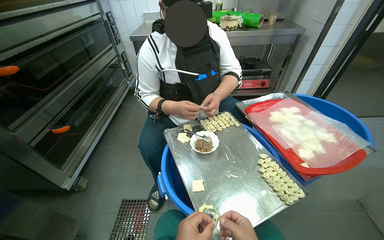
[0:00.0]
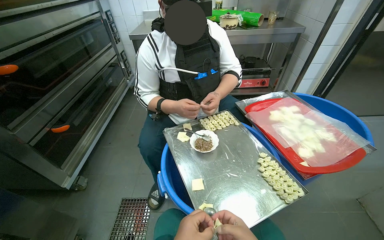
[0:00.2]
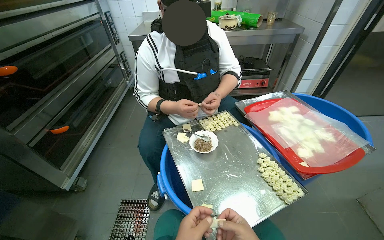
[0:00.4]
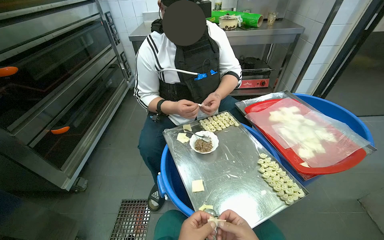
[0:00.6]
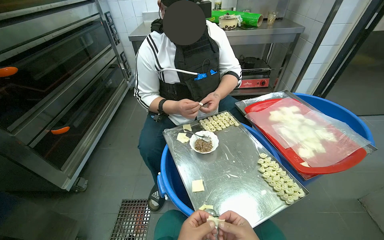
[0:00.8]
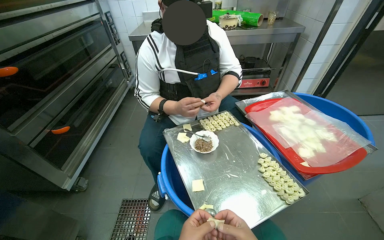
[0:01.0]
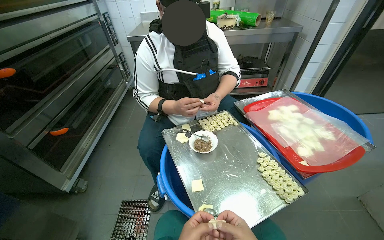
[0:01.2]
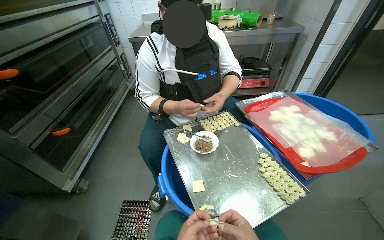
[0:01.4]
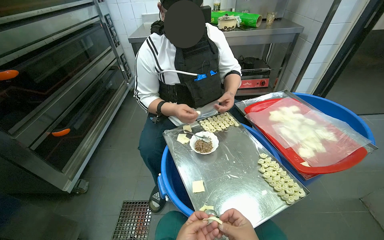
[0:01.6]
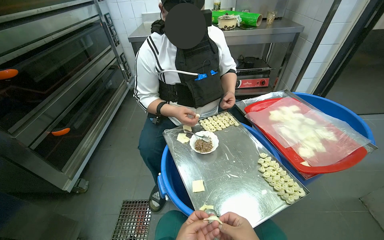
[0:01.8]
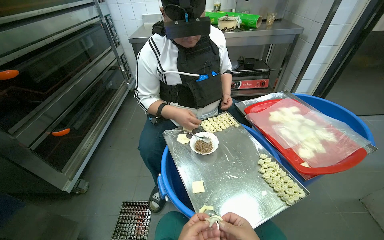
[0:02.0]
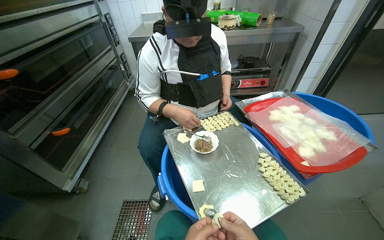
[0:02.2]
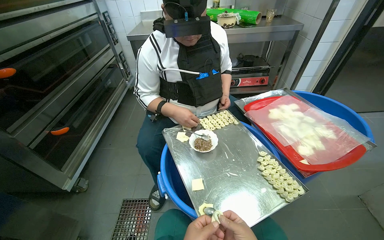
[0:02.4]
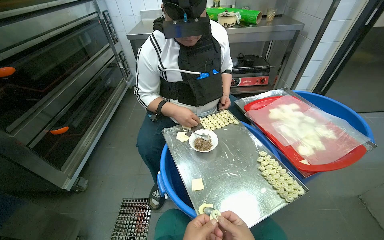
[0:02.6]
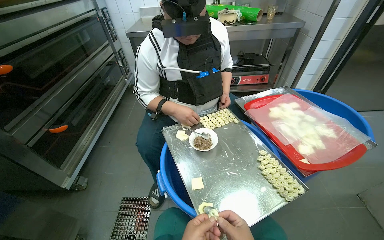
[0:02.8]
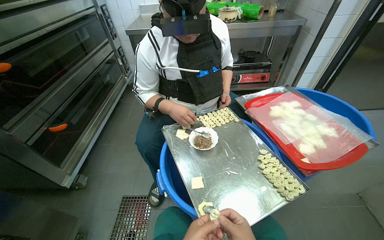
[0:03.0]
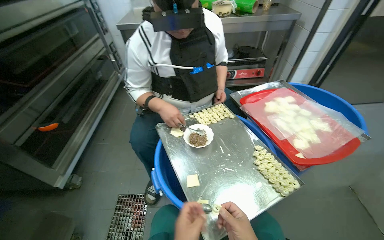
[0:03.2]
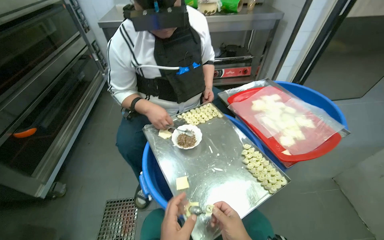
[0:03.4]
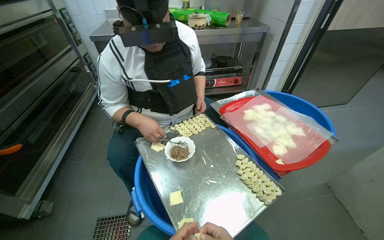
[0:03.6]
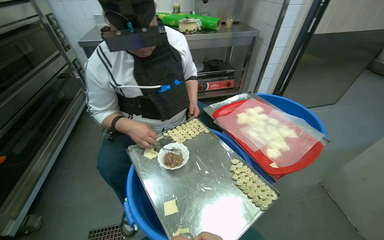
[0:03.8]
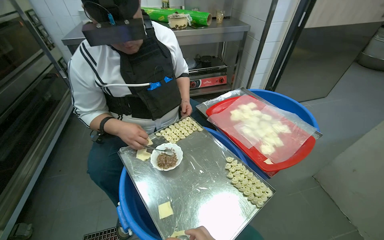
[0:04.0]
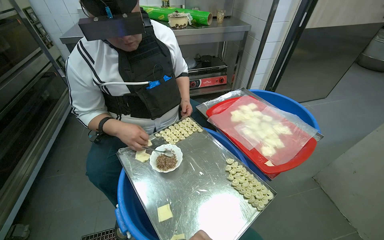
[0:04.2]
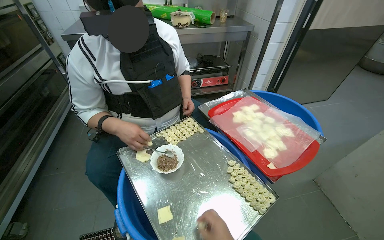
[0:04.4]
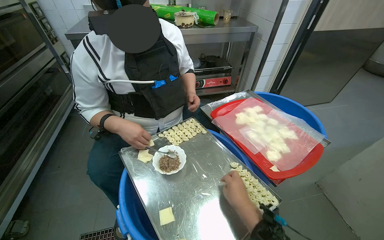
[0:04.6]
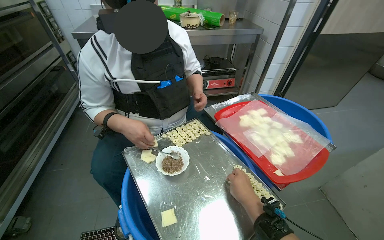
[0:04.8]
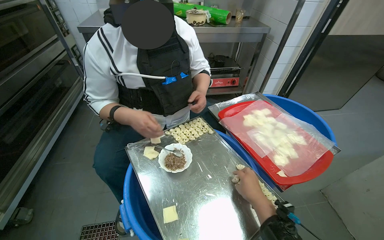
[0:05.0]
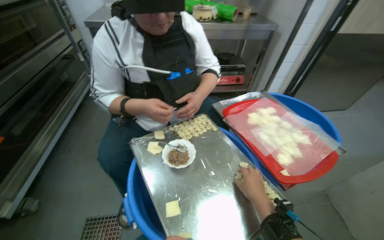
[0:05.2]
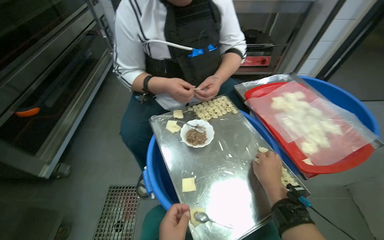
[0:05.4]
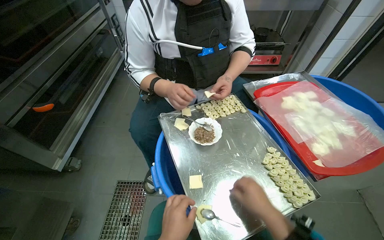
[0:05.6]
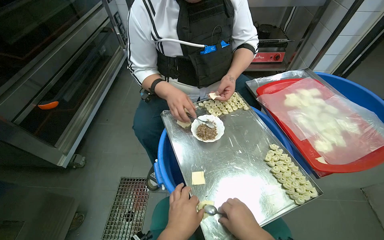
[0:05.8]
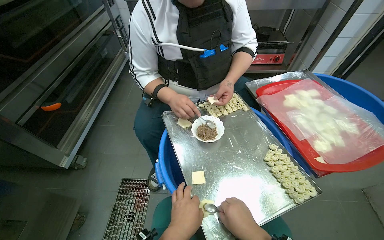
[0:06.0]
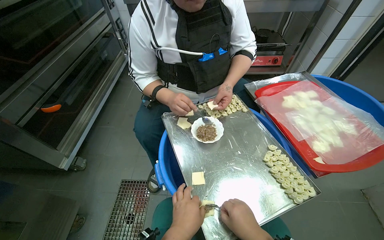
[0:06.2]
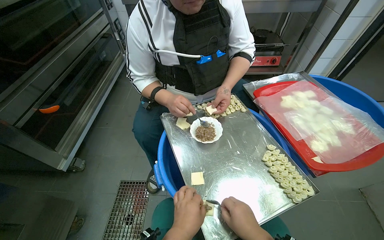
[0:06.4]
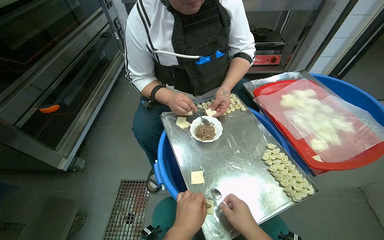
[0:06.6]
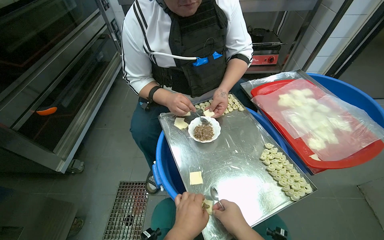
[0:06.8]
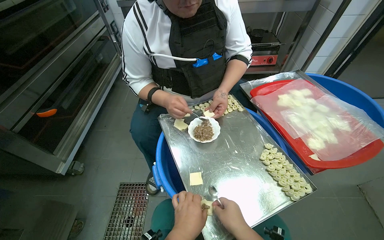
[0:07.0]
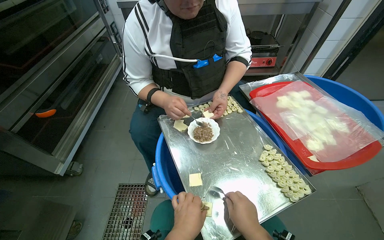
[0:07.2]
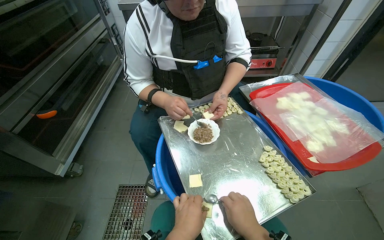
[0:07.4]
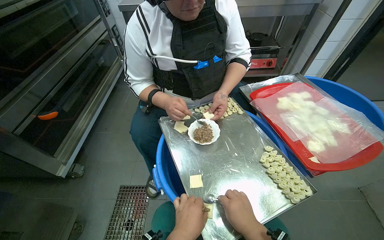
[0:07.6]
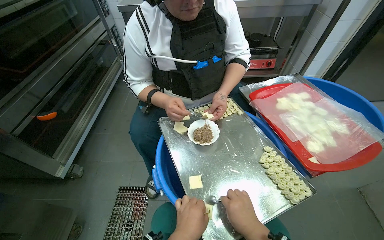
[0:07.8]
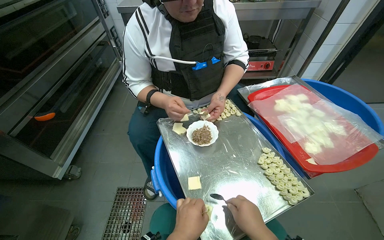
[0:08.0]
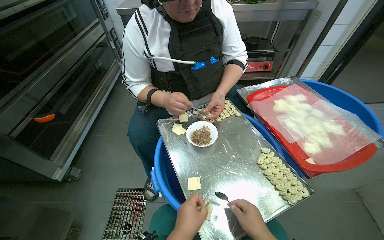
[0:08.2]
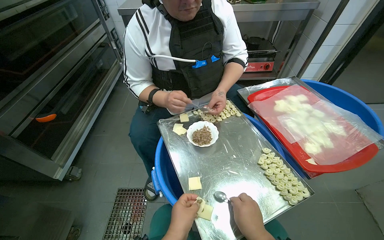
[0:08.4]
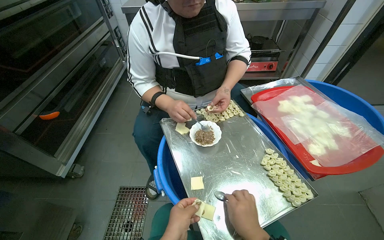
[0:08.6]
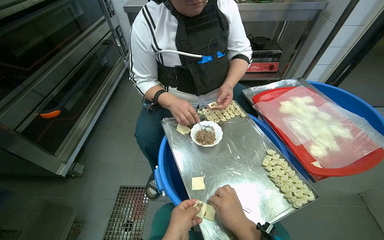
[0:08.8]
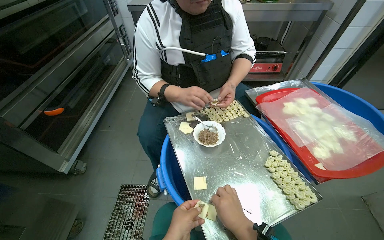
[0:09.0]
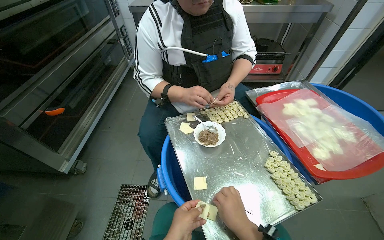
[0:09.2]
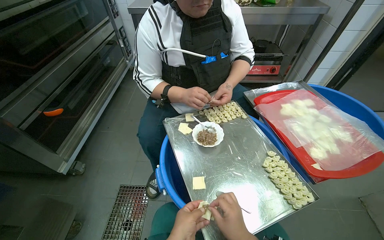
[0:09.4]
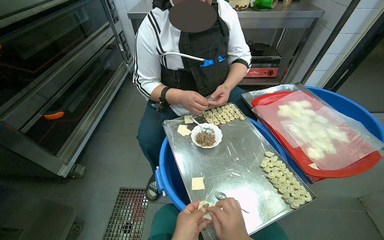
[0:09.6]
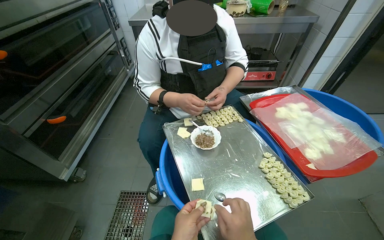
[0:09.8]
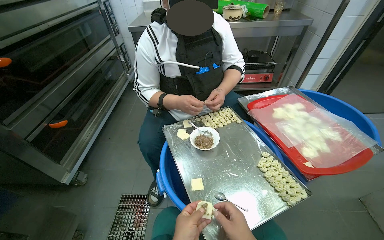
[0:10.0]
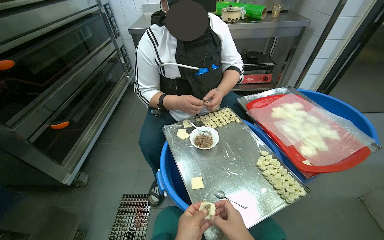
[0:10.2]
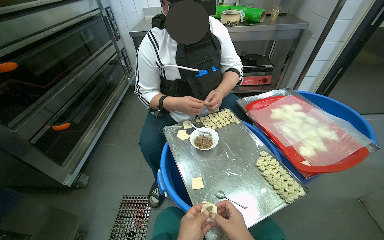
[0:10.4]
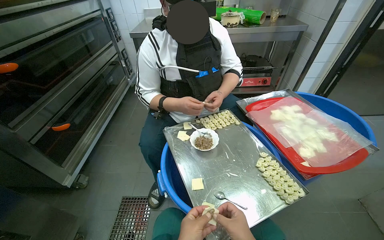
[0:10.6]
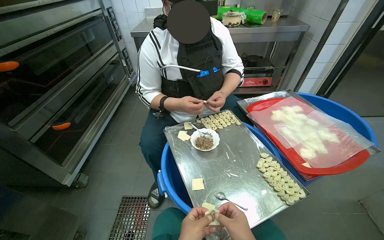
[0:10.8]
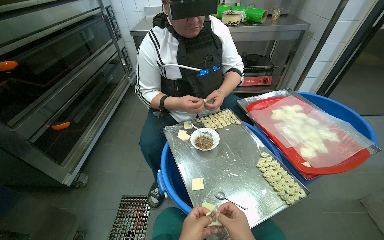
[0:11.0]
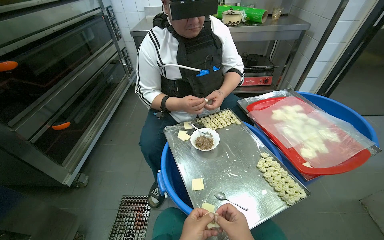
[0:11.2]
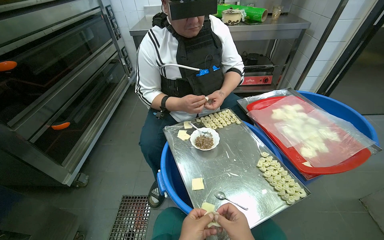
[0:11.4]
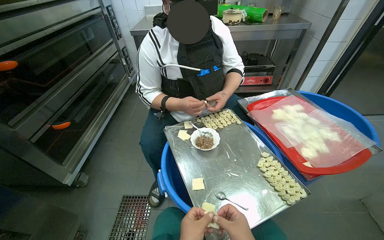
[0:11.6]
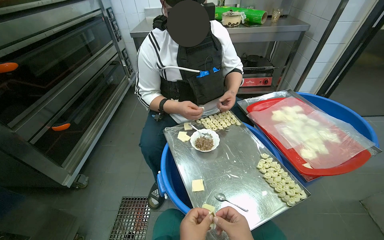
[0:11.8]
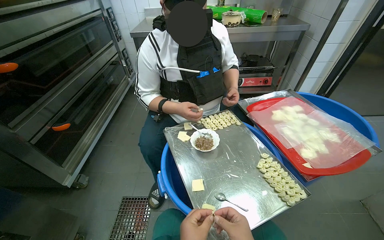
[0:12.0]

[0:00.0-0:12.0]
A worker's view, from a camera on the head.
Job: preparing food.
The whole recording: Making dumplings. The worker continues making dumplings by filling dough with ingredients and shaping them.
0:04.4 to 0:06.0: The head turns to the left by some 15 degrees.
0:06.0 to 0:09.0: The hands are busy where they are.

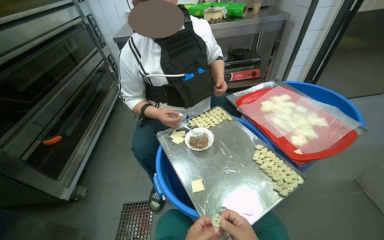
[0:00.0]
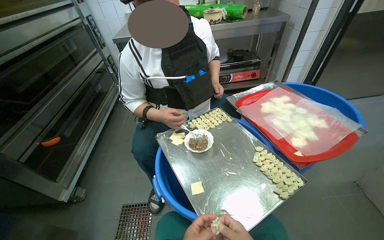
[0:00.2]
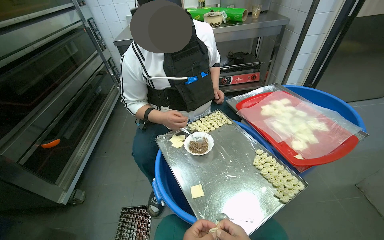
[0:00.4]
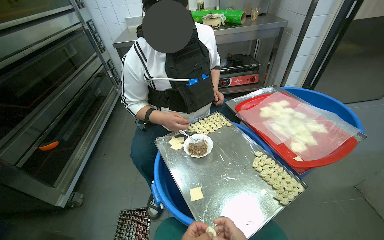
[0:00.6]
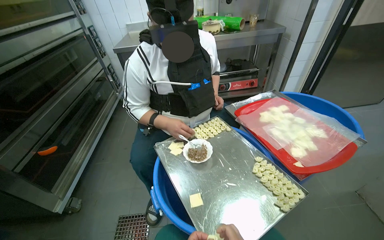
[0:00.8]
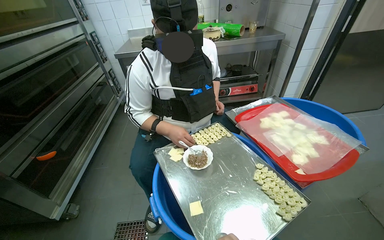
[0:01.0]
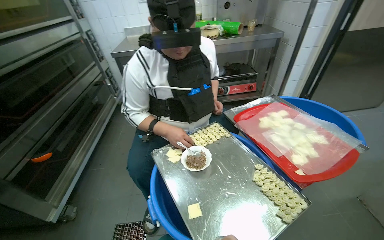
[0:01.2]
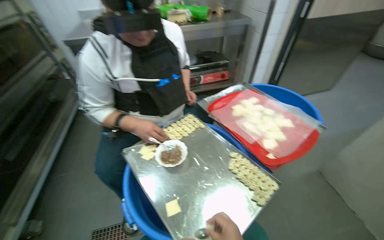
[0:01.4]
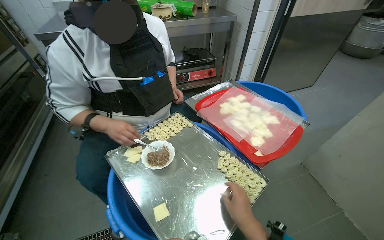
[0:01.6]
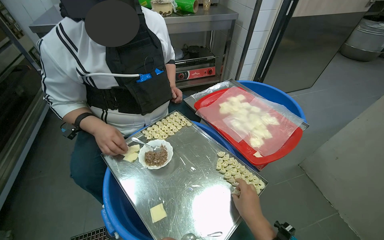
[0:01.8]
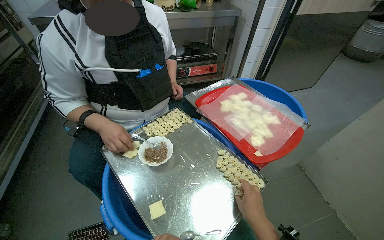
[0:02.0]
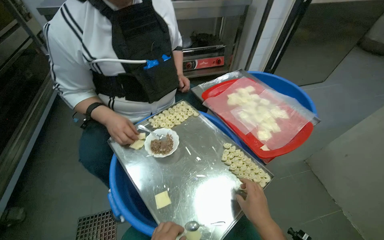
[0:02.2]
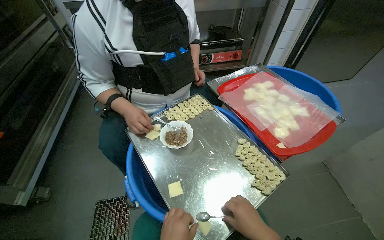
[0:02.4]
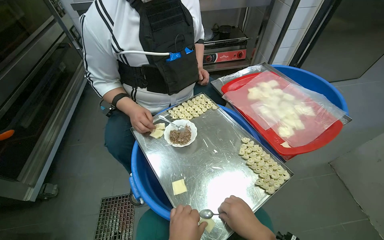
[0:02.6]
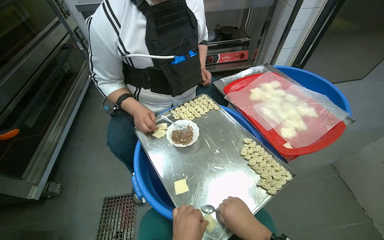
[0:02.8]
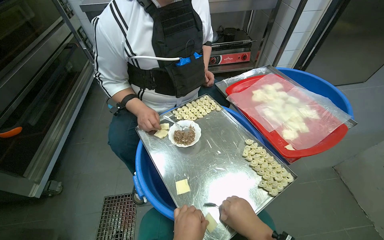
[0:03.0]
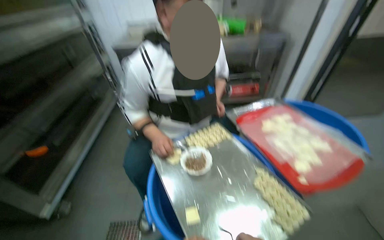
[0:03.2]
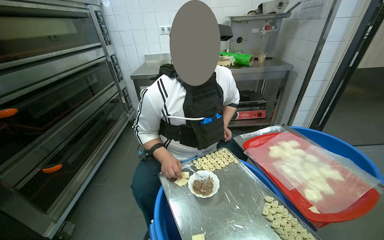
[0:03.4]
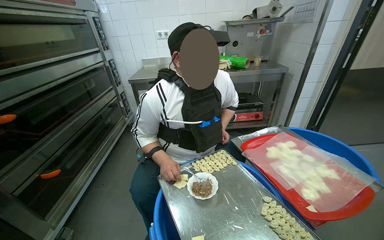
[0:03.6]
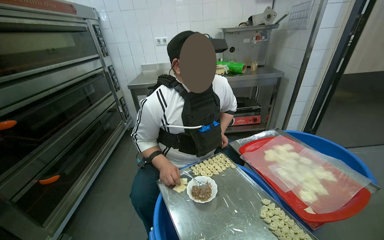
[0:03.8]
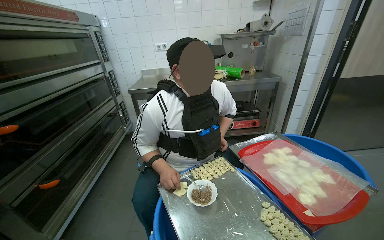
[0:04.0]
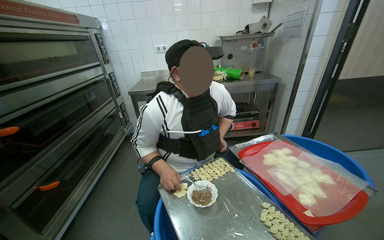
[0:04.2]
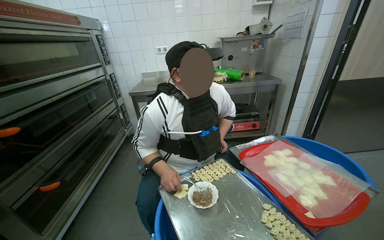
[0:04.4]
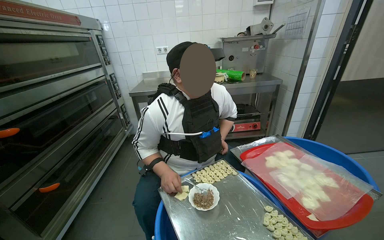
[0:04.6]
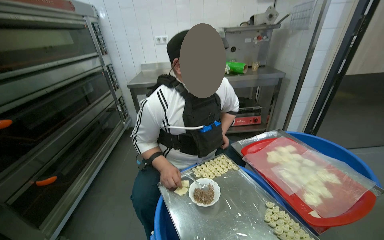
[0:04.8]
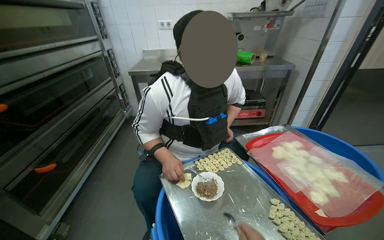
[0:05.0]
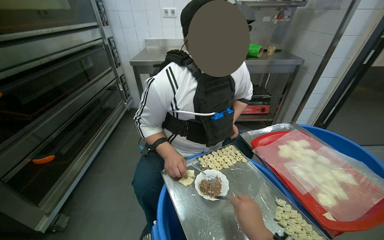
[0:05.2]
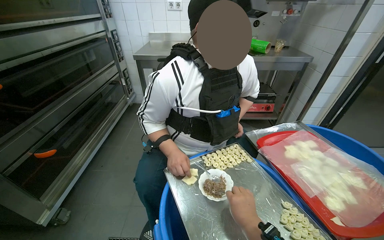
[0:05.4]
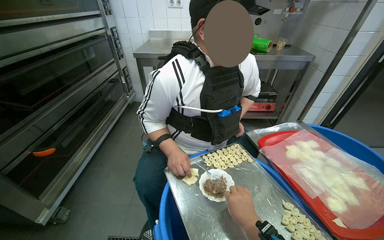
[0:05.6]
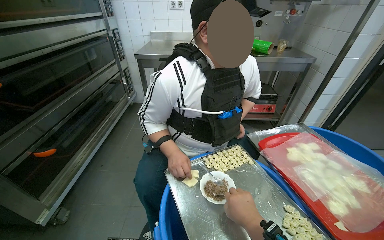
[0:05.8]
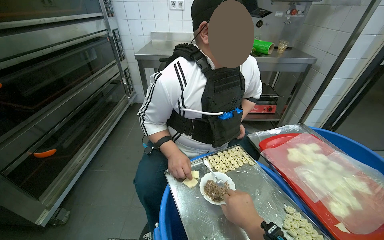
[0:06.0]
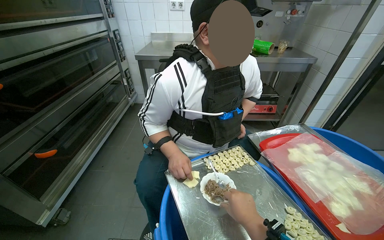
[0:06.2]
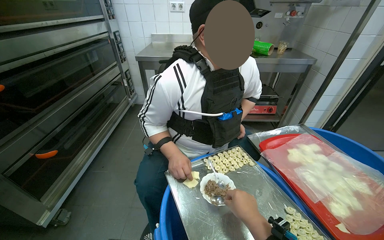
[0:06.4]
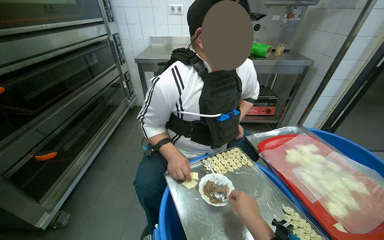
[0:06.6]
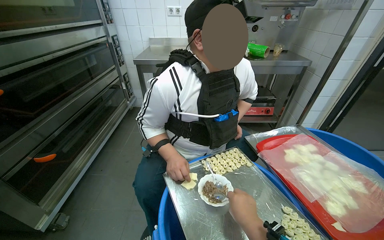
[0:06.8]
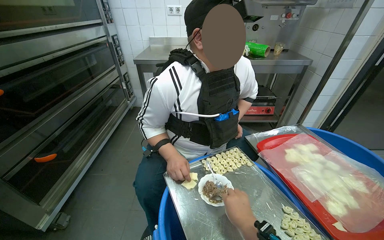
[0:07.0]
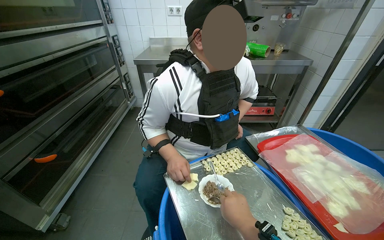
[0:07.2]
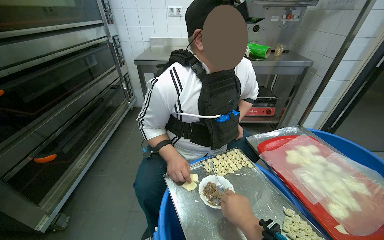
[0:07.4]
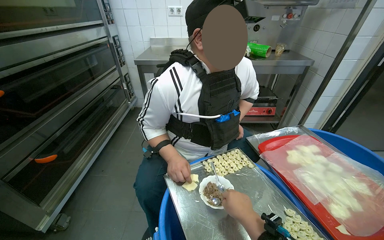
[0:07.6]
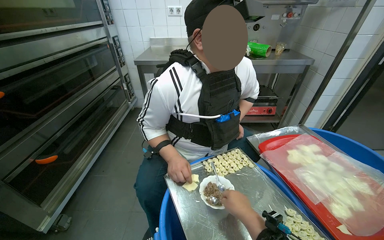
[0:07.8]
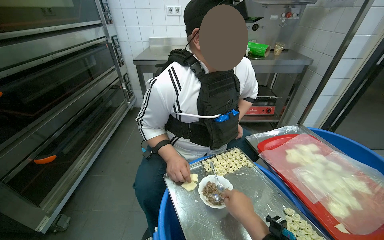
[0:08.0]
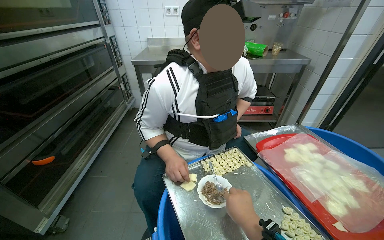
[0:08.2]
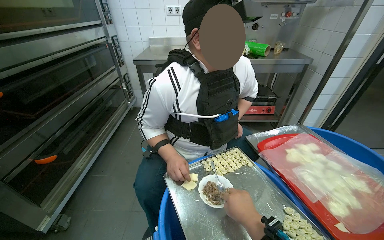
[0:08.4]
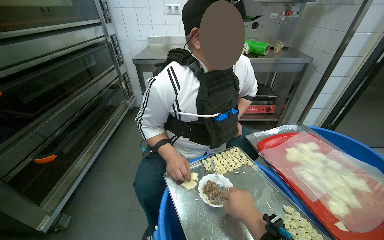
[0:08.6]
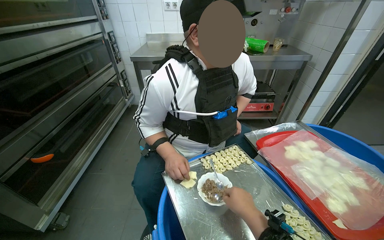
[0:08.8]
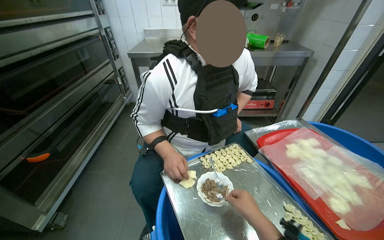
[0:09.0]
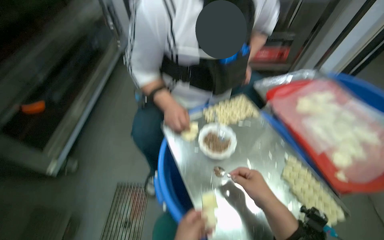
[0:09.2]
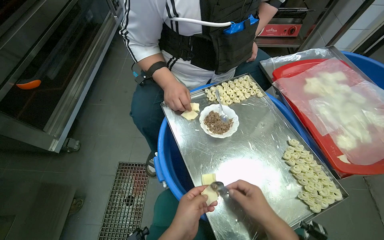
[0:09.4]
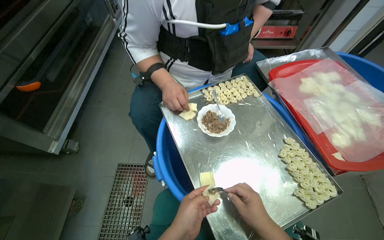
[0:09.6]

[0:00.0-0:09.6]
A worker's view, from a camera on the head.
Job: preparing food.
The whole recording: Making dumplings. The worker continues making dumplings by filling dough with ingredients and shaping them.
0:03.2 to 0:04.8: The view tilts some 10 degrees upward.
0:08.0 to 0:09.6: The view tilts some 25 degrees downward.
